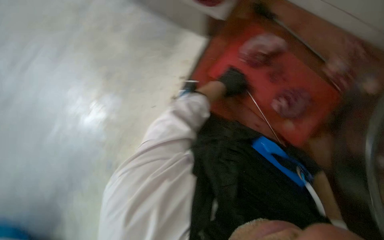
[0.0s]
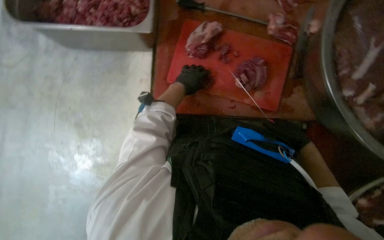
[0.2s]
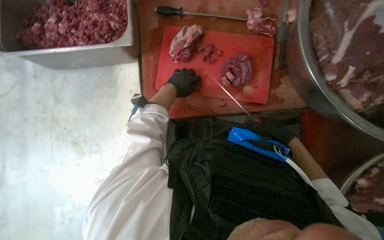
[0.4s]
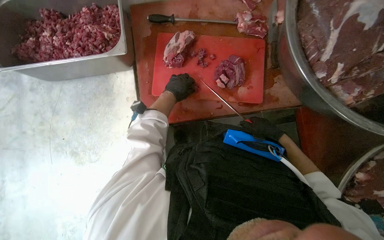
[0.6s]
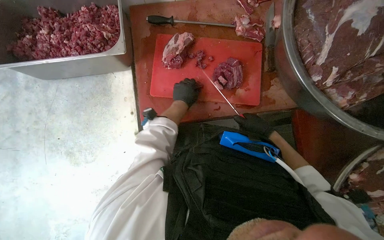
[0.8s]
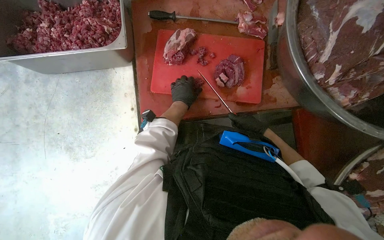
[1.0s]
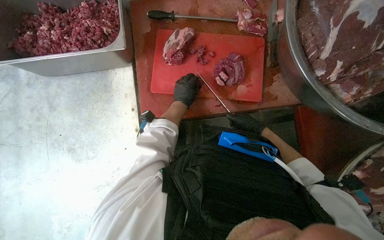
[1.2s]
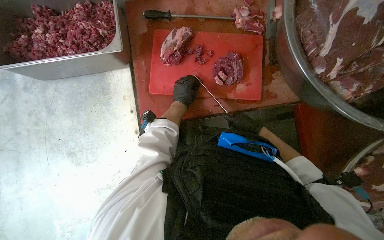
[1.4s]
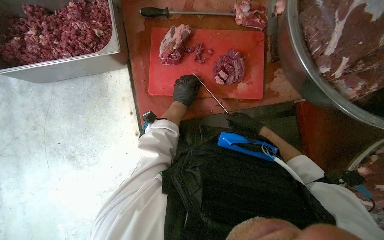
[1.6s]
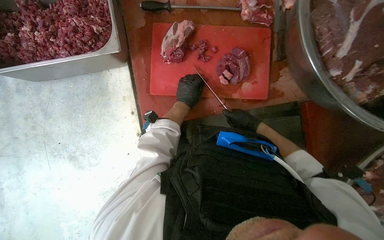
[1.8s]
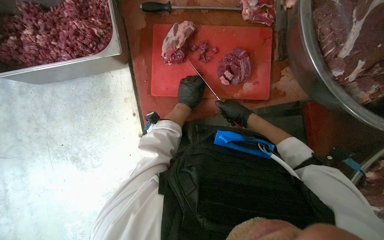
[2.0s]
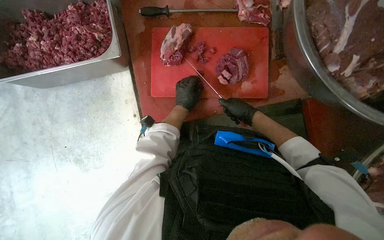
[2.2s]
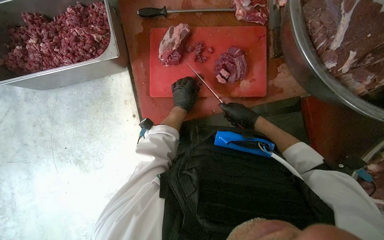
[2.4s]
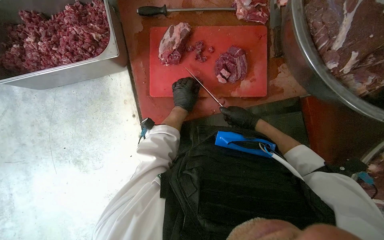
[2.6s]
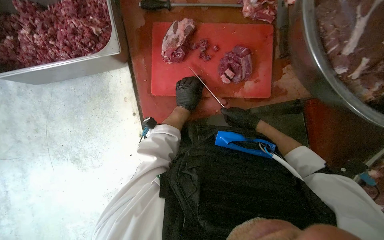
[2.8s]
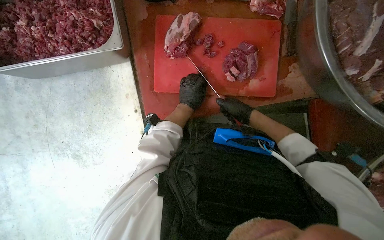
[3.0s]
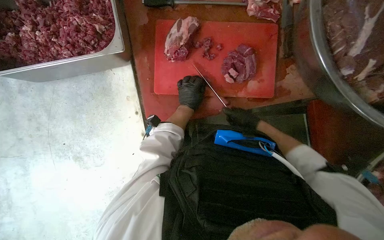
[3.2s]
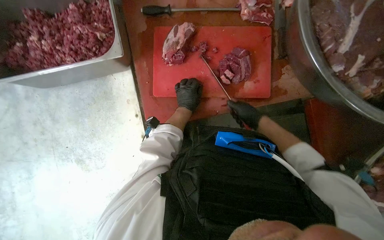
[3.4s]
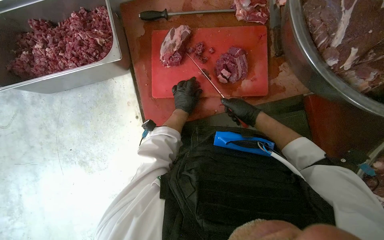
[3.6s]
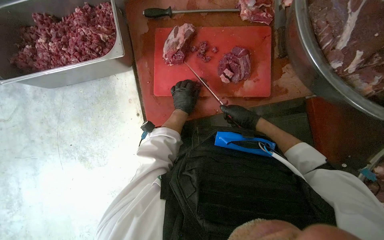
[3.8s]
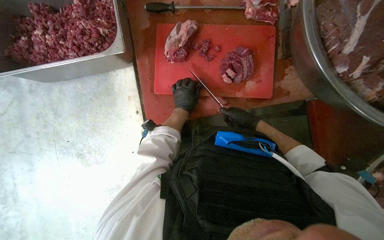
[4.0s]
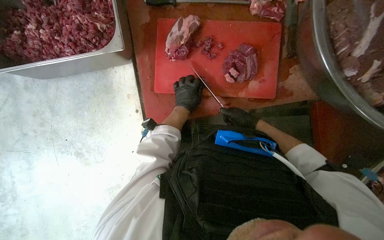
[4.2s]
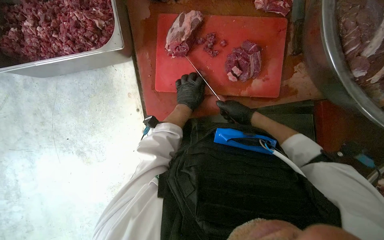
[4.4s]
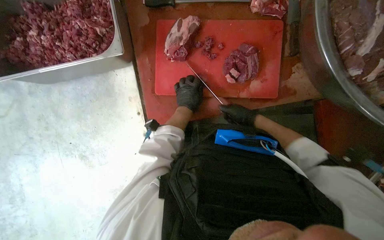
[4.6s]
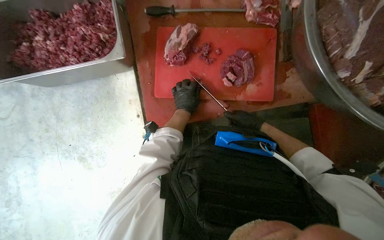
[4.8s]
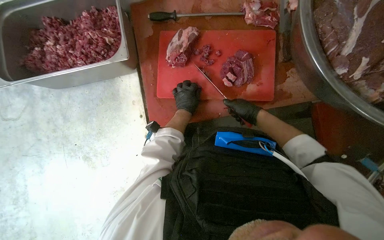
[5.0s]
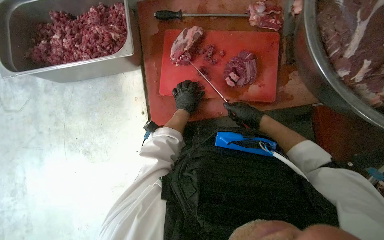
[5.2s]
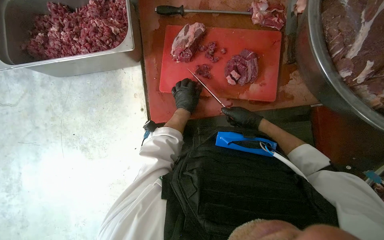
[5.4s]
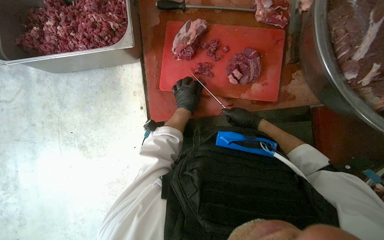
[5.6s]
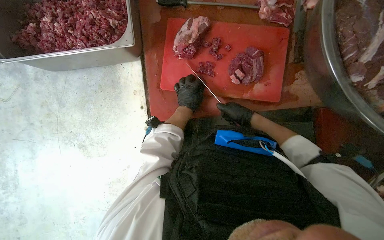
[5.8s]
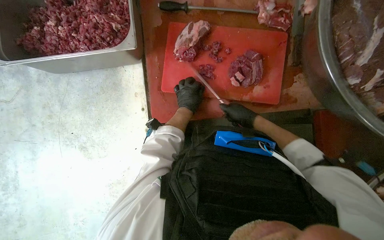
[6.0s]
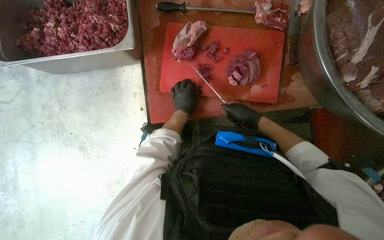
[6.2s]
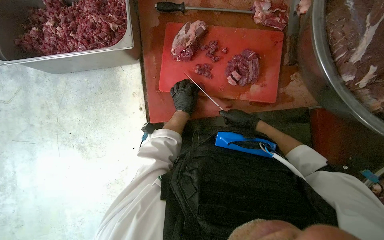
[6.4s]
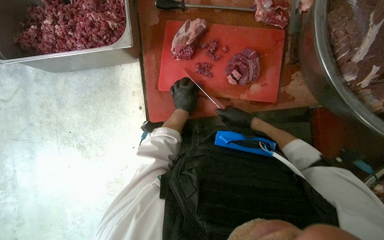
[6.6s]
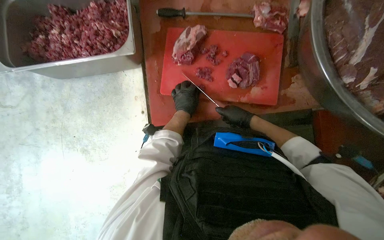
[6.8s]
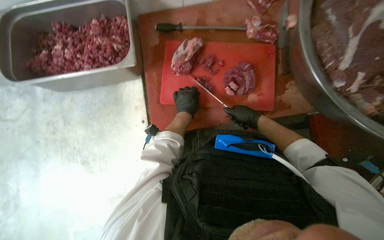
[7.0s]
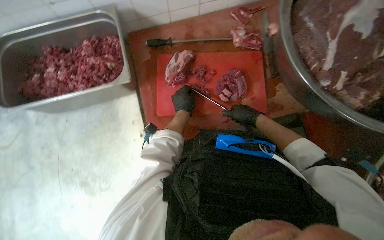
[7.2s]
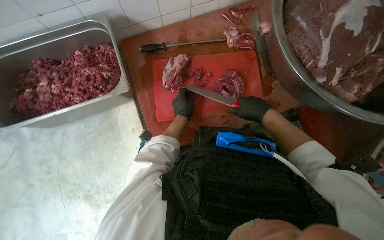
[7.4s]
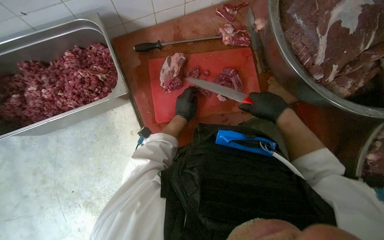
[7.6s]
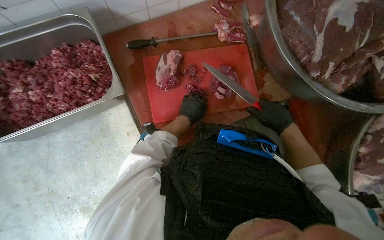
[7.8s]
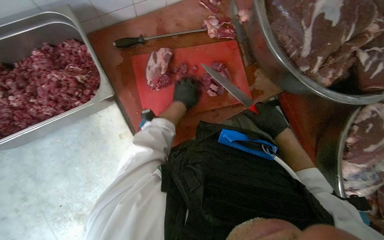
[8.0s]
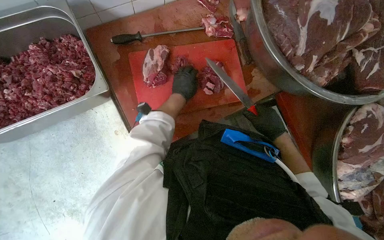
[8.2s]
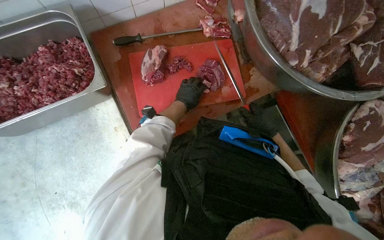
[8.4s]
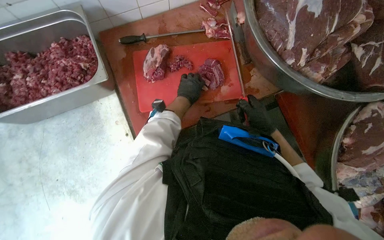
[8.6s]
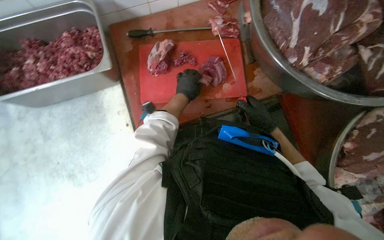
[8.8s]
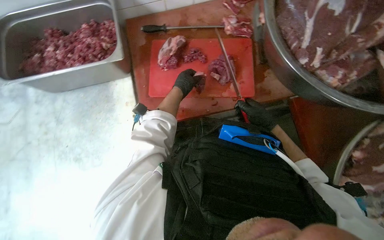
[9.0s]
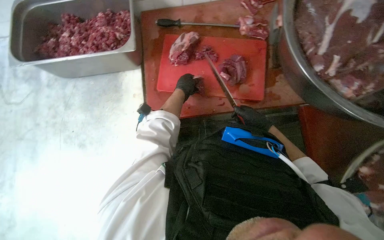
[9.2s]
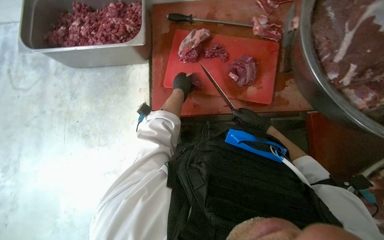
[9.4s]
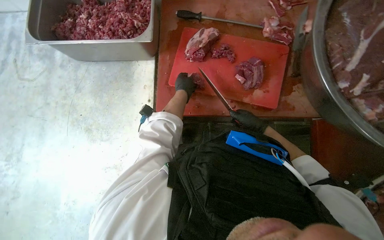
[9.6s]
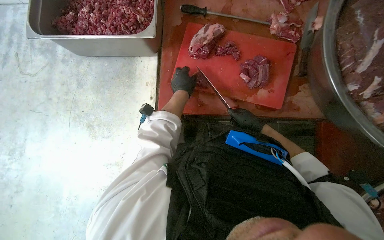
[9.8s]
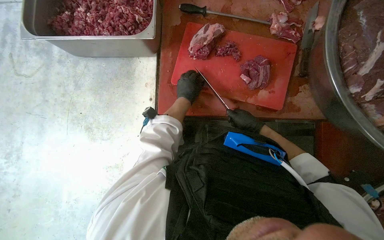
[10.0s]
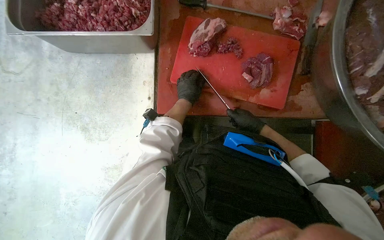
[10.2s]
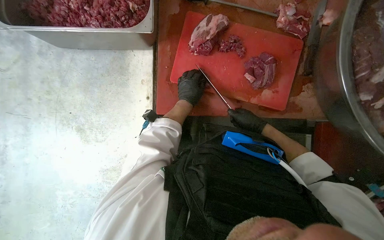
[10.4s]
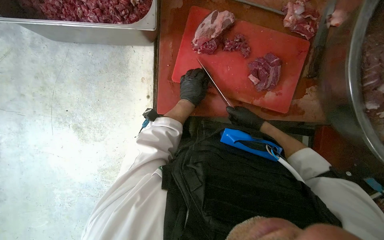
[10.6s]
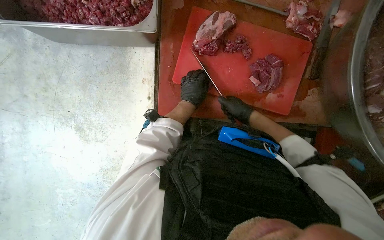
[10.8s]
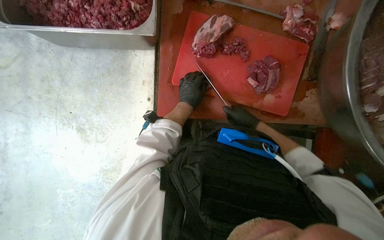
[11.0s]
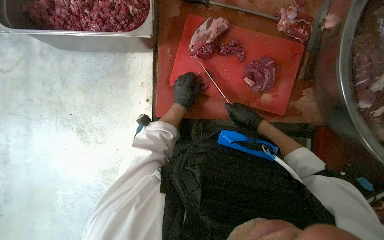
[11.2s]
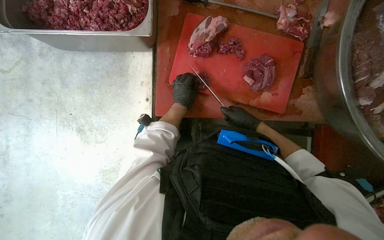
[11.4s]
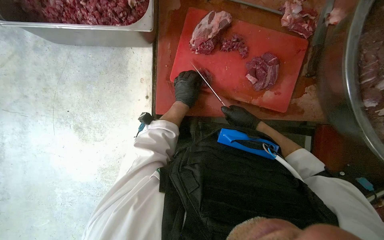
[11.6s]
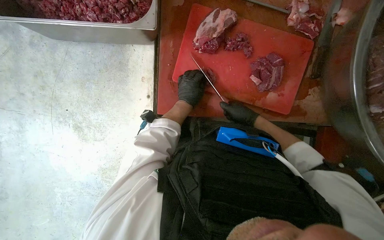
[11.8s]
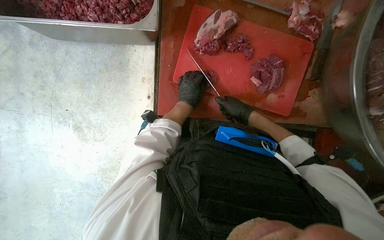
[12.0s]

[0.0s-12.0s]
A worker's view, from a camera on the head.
Job: preparing food.
The whole recording: Cutting meat on a board. The worker cuts pieces of meat on a red chopping board with a knife.
0.0s to 1.6s: Everything in view rotates some 40 degrees counterclockwise.
1.6s to 4.4s: The hands make small movements and keep their place.
4.4s to 6.0s: The hands stay close to where they were, moving slightly.
6.0s to 7.6s: The right hand moves nearer to the camera, some 15 cm.
7.6s to 9.0s: The right hand shifts about 10 cm farther from the camera.
10.4s to 12.0s: The hands are busy where they are.

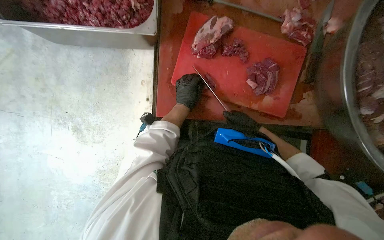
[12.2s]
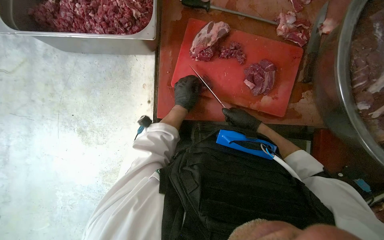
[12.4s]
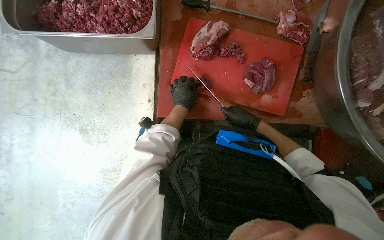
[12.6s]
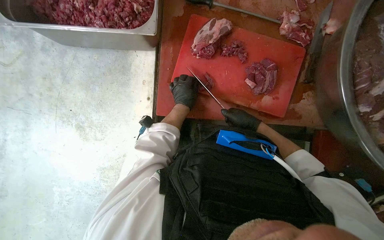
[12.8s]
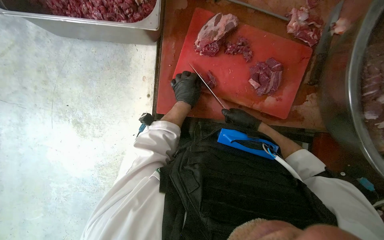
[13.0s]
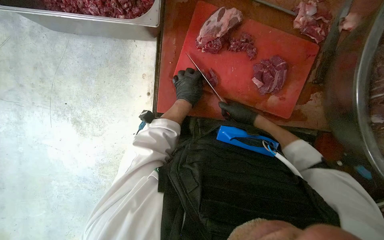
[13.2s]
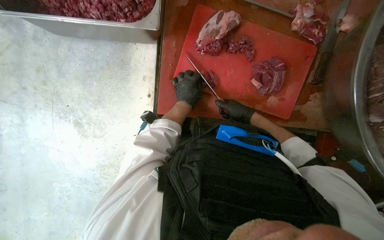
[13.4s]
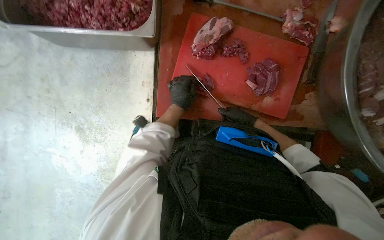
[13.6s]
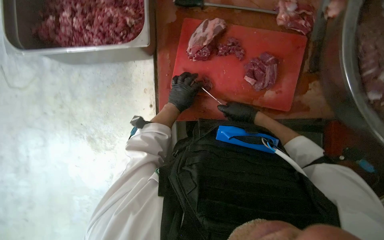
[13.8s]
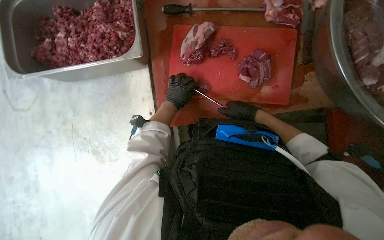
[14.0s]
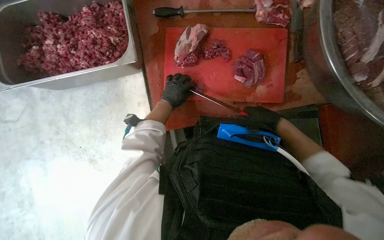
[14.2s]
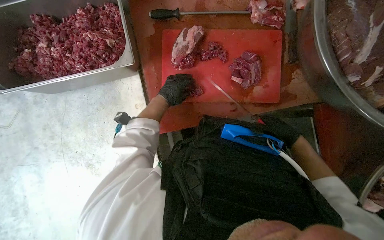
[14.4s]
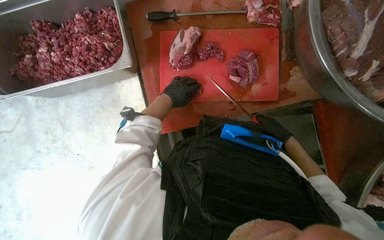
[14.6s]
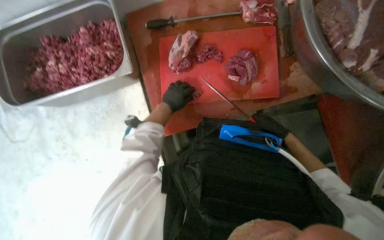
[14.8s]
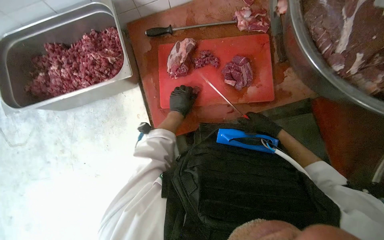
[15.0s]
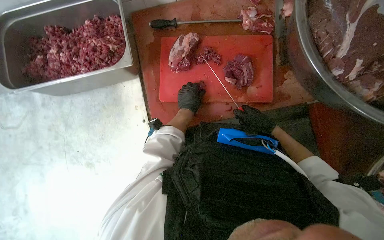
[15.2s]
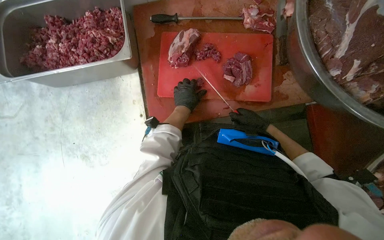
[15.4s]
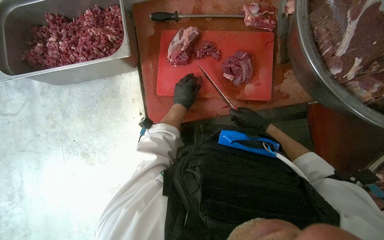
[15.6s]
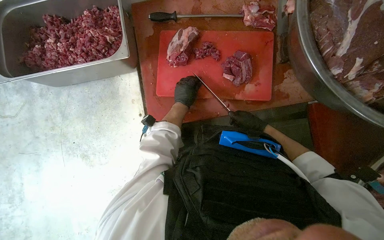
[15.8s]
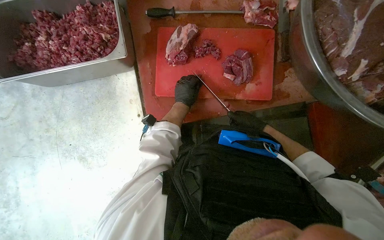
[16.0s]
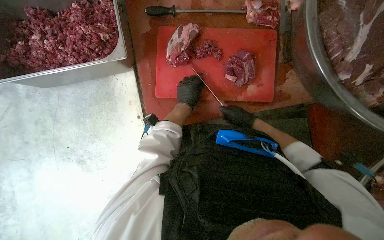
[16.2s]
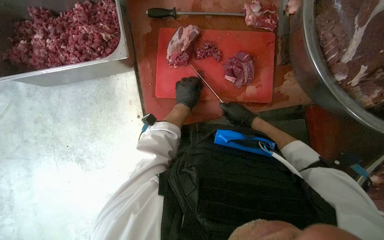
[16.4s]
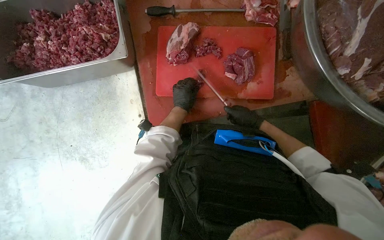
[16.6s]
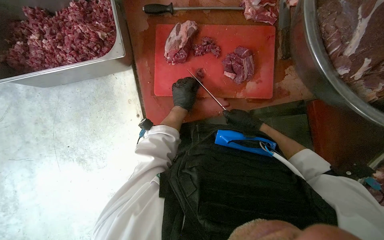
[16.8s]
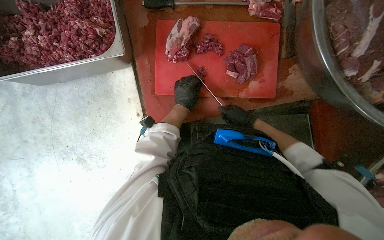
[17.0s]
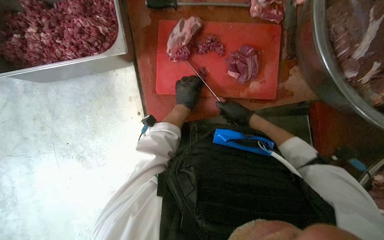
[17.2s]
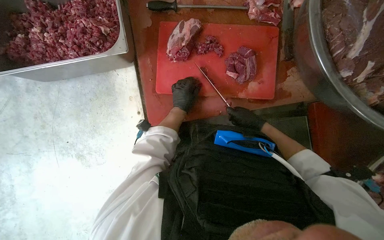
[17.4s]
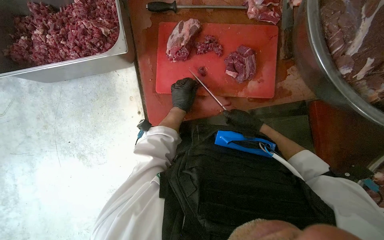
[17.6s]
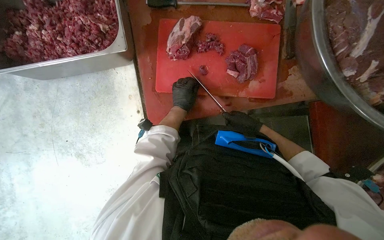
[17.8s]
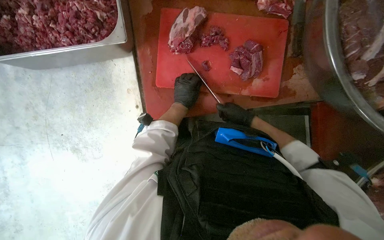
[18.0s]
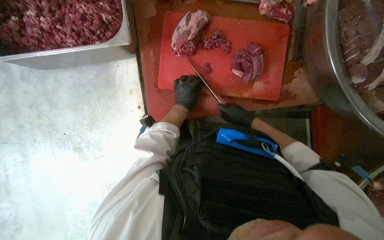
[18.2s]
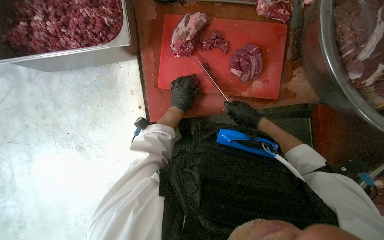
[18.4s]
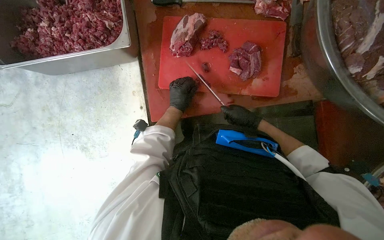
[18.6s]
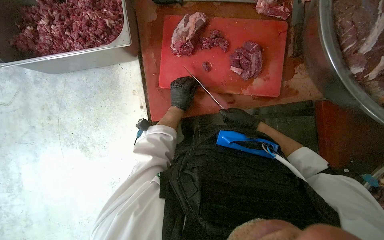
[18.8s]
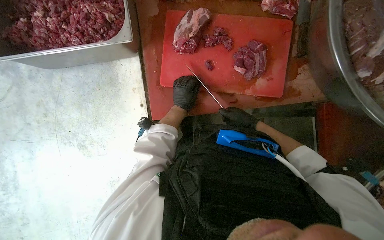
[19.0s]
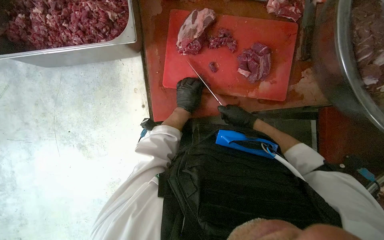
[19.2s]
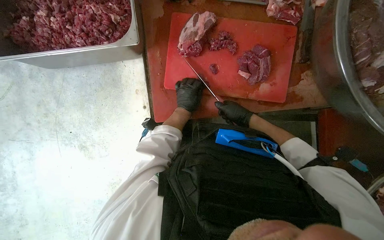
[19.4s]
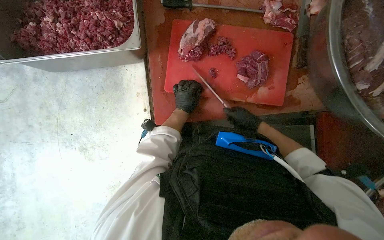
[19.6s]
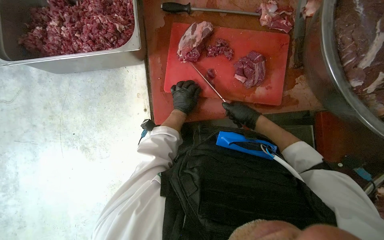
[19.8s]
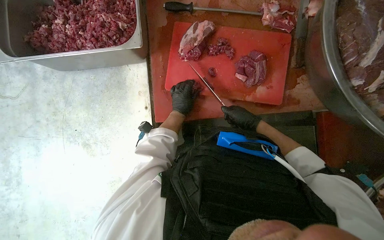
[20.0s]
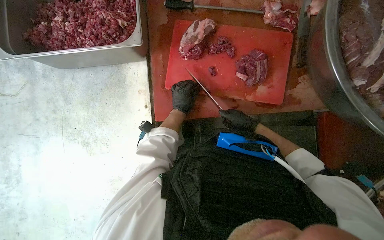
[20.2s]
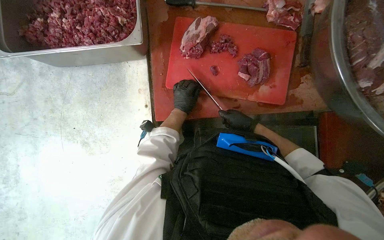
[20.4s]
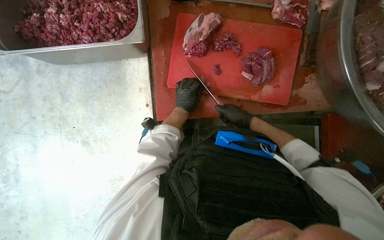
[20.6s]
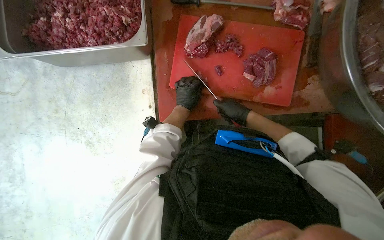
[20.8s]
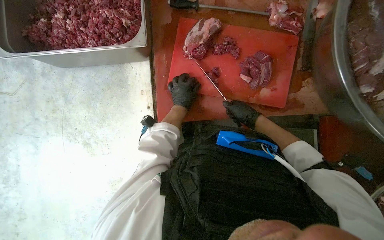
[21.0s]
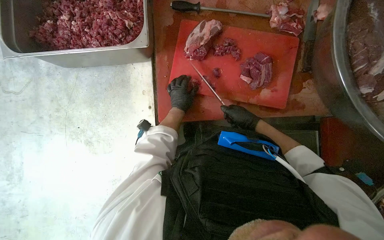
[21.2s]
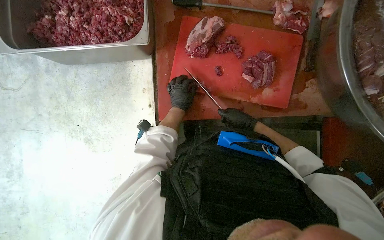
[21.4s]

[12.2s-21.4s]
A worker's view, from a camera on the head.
Job: preparing food.
The whole recording: Cutting meat on a board. The worker cuts pieces of meat on a red chopping board with a knife.
12.2s to 13.8s: The hands stay close to where they were, moving slightly.
13.8s to 15.2s: The right hand goes approximately 10 cm to the right.
15.2s to 16.8s: The hands stay close to where they were, moving slightly.
16.8s to 19.8s: The hands are busy where they are.
19.8s to 21.4s: The hands are busy where they are.
